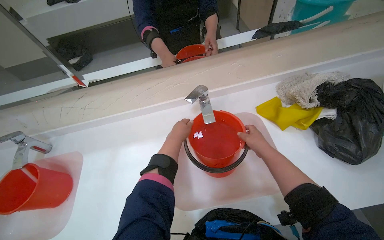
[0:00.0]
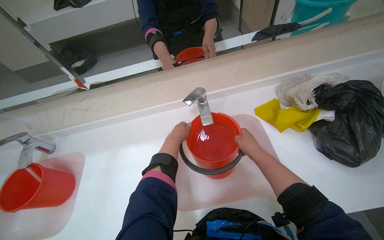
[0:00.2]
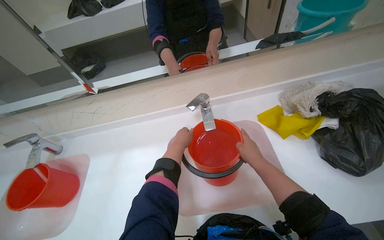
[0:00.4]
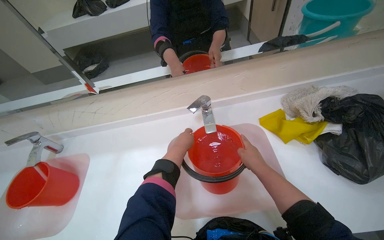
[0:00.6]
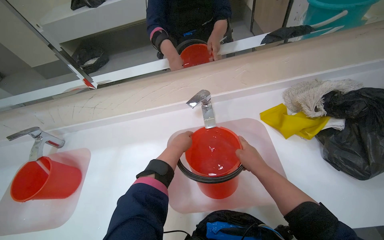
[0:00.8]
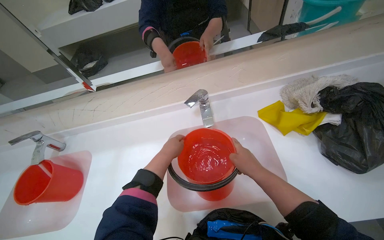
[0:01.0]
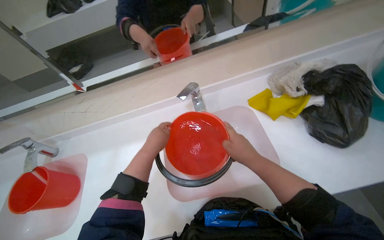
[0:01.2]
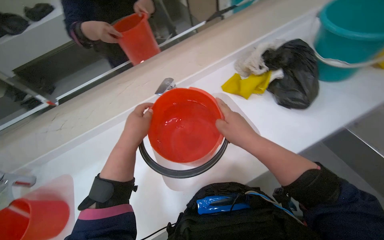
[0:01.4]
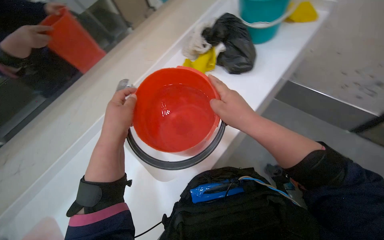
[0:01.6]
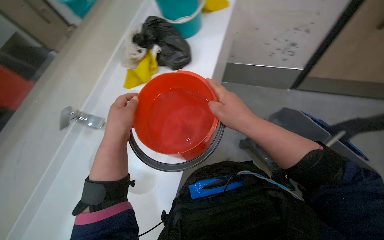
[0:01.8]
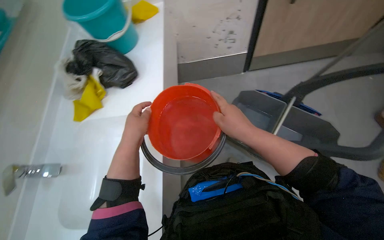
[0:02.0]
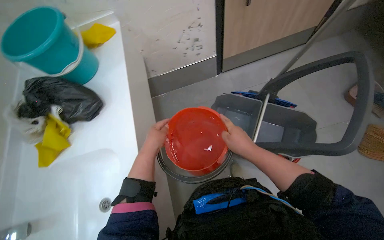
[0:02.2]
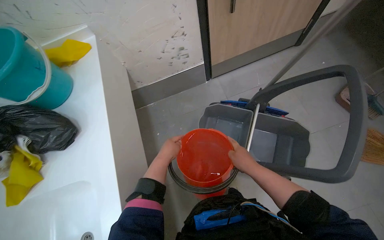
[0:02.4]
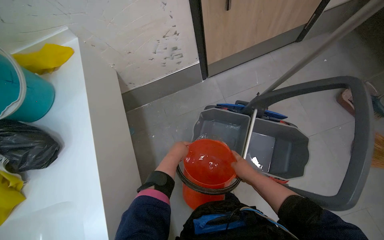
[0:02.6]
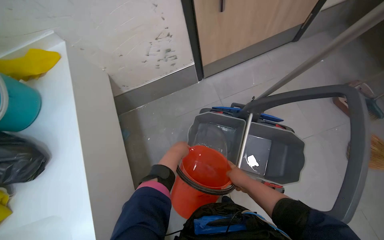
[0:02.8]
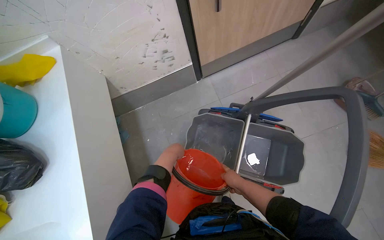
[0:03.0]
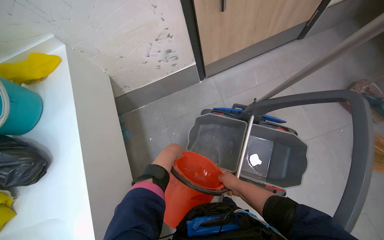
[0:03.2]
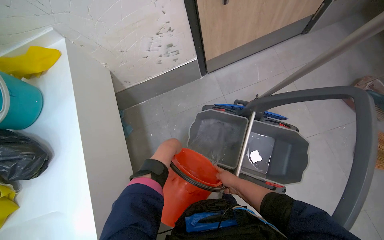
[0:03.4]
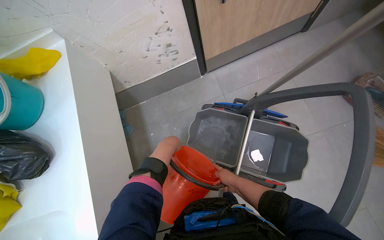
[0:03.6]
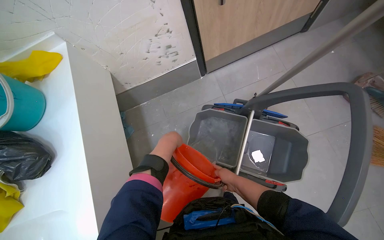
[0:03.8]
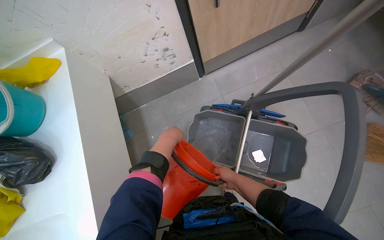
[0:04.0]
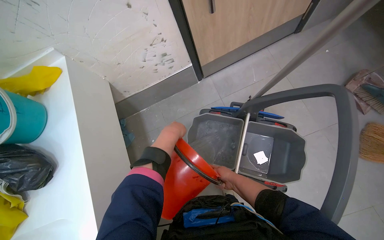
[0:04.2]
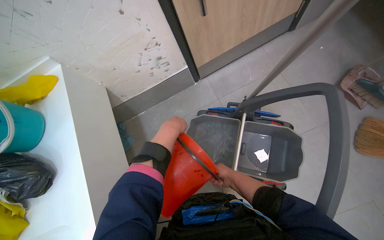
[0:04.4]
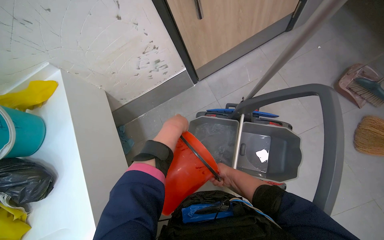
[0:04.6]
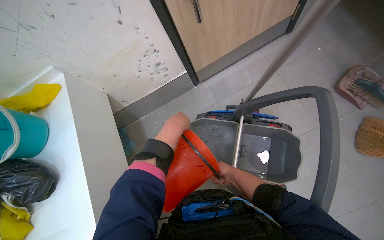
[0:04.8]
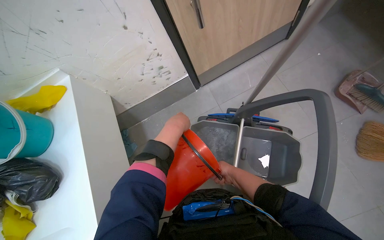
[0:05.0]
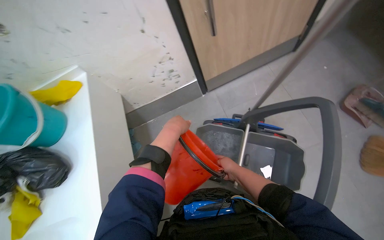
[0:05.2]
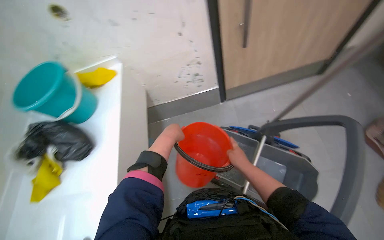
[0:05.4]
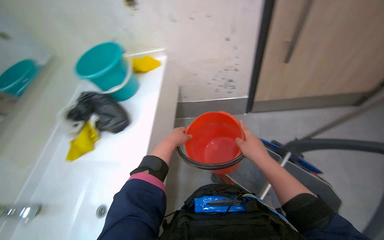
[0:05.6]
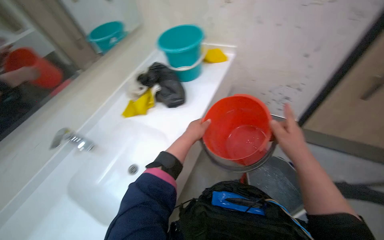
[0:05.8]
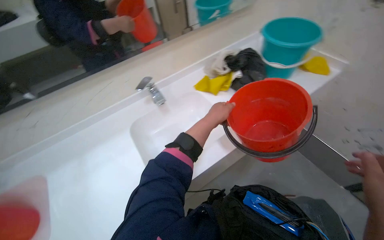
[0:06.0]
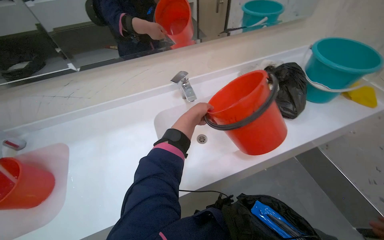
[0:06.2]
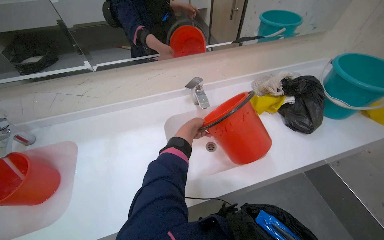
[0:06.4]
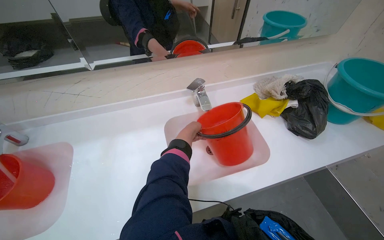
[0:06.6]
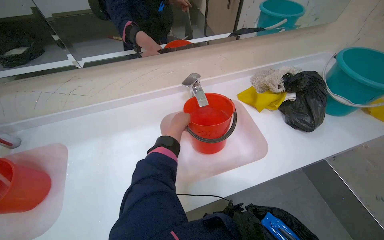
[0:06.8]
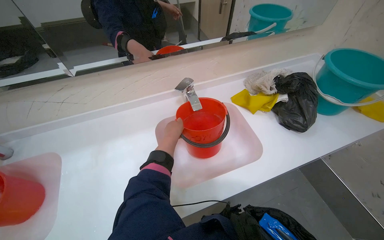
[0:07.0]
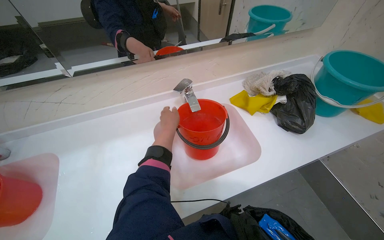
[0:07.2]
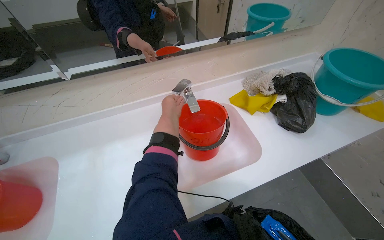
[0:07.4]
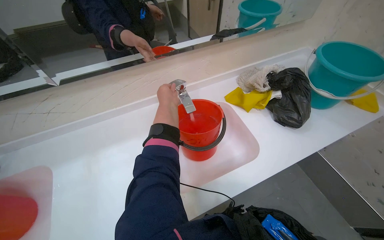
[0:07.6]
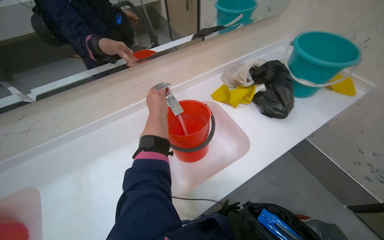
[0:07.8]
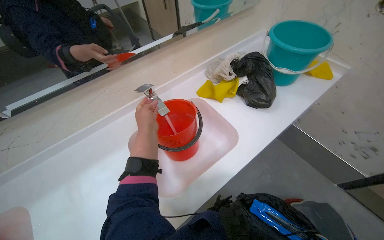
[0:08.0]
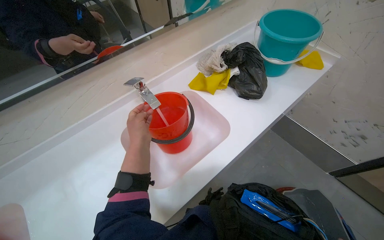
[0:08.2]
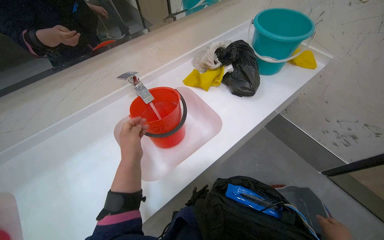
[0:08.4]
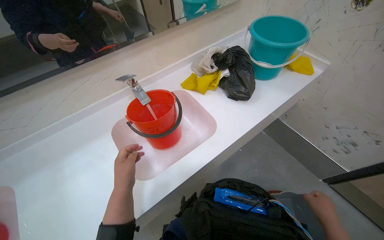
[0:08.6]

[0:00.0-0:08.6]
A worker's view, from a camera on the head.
Job: preparing cleaning supplies.
The whole recording: Filling cleaning cart with water. The worker fills buckets with water from the sink and pours them into the cleaning cart.
0:00.0 to 0:01.4: Both hands move nearer to the camera, roughly 20 cm.
0:01.4 to 0:02.8: The wearer moves approximately 40 cm. The wearer's head swings some 65 degrees to the right.
0:02.8 to 0:04.4: The left hand travels up the picture by about 15 cm.
0:04.4 to 0:05.8: The wearer looks roughly 45 degrees further to the left.
0:05.8 to 0:07.2: The left hand travels to the left by approximately 20 cm.
0:07.2 to 0:08.6: The left hand shifts roughly 15 cm down the picture.

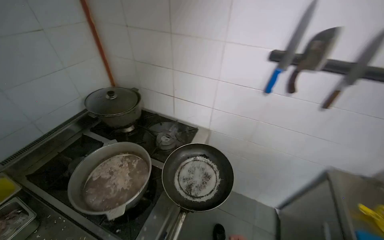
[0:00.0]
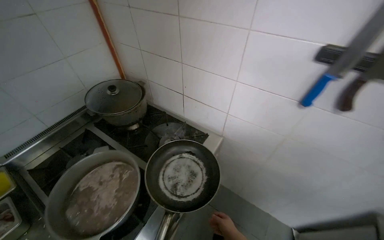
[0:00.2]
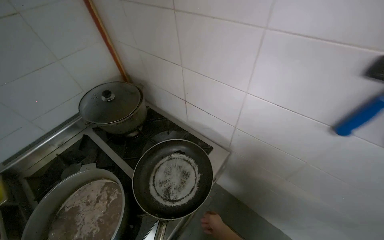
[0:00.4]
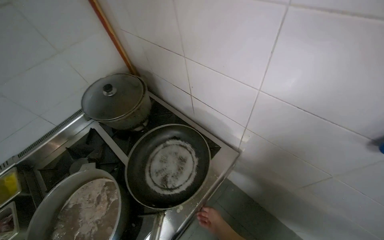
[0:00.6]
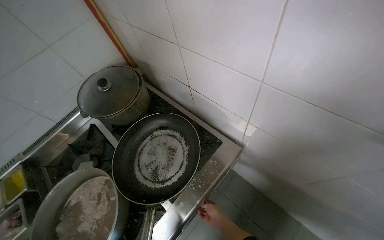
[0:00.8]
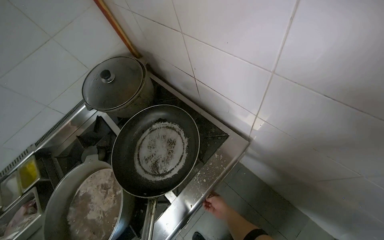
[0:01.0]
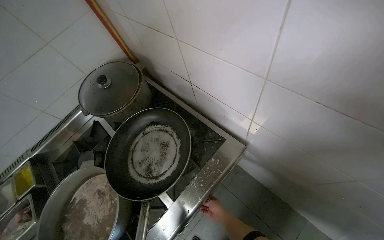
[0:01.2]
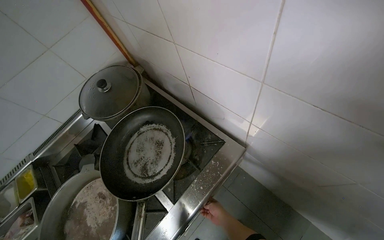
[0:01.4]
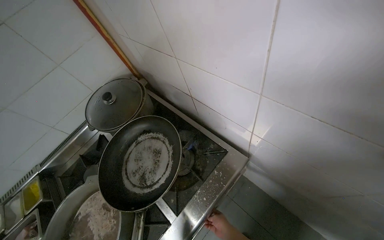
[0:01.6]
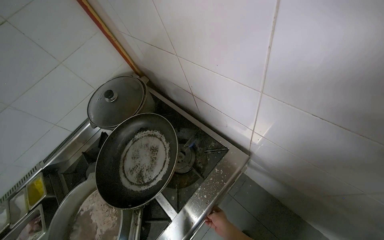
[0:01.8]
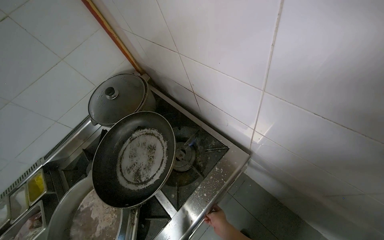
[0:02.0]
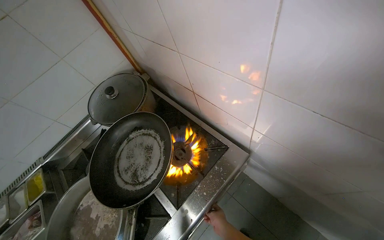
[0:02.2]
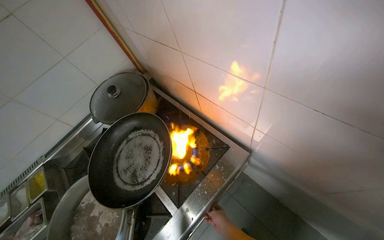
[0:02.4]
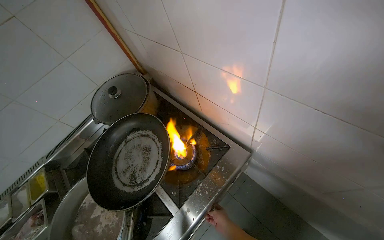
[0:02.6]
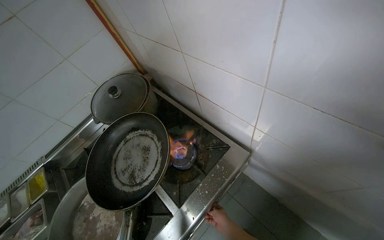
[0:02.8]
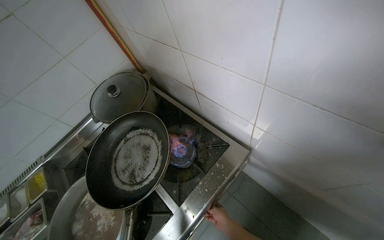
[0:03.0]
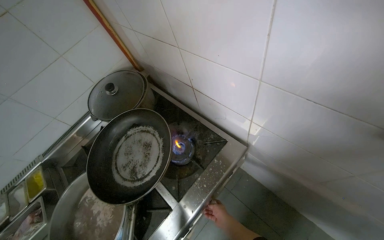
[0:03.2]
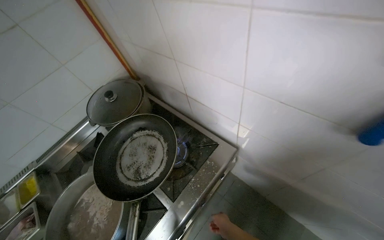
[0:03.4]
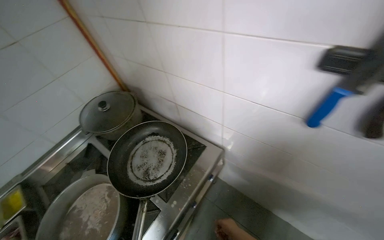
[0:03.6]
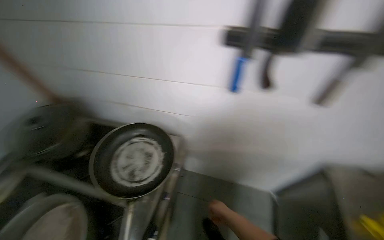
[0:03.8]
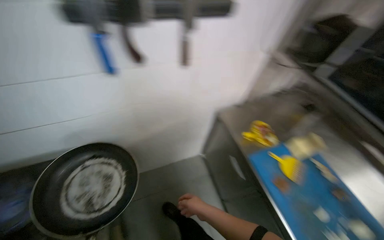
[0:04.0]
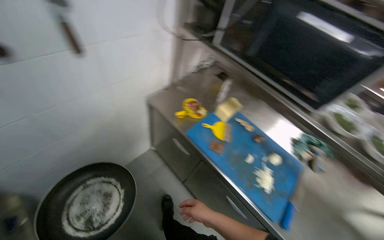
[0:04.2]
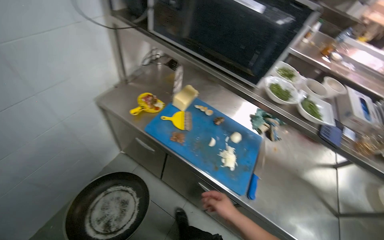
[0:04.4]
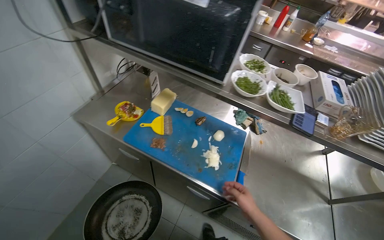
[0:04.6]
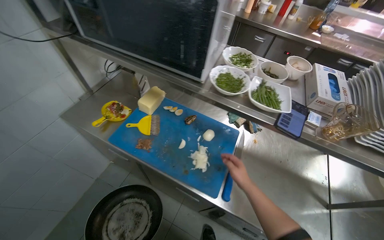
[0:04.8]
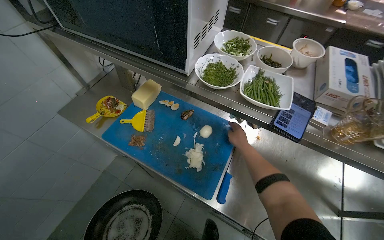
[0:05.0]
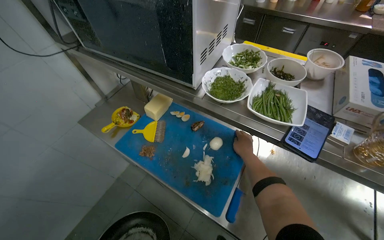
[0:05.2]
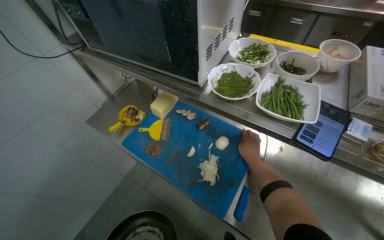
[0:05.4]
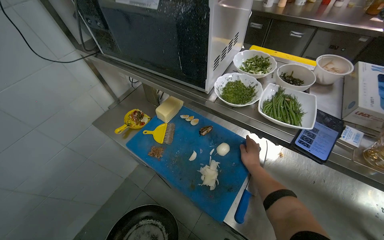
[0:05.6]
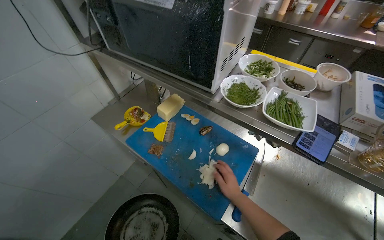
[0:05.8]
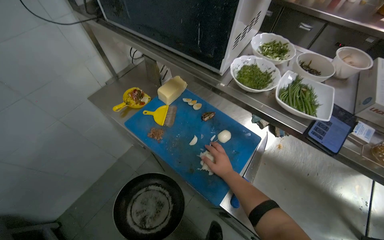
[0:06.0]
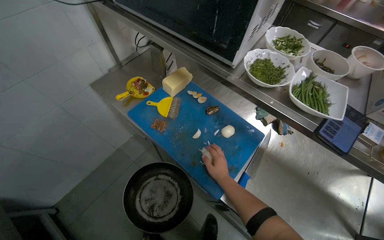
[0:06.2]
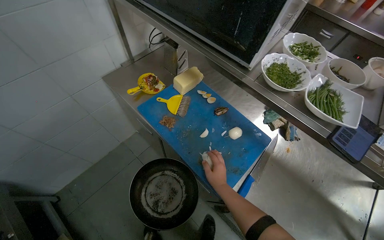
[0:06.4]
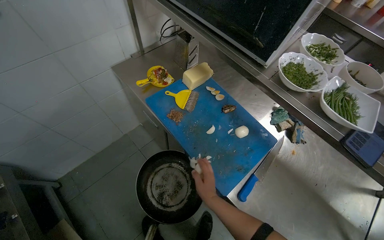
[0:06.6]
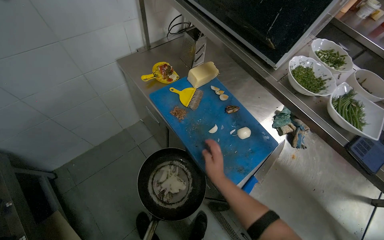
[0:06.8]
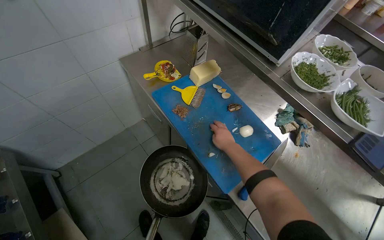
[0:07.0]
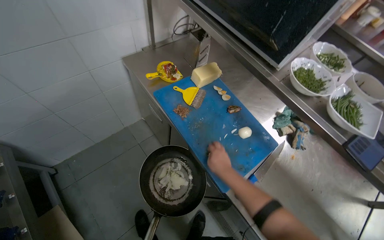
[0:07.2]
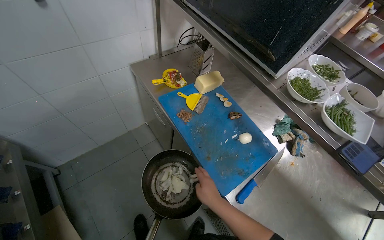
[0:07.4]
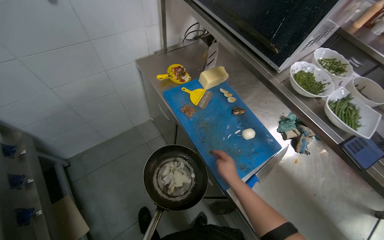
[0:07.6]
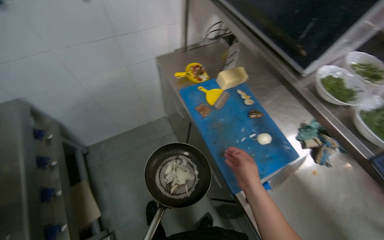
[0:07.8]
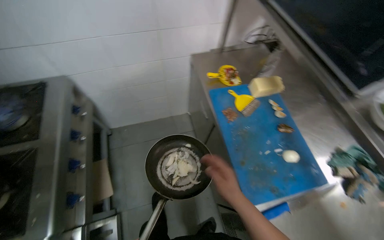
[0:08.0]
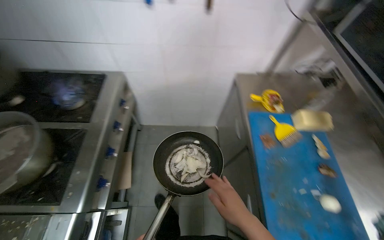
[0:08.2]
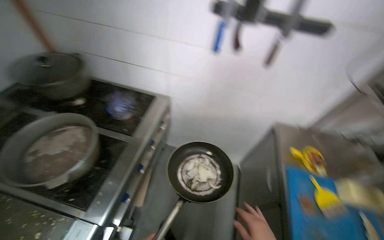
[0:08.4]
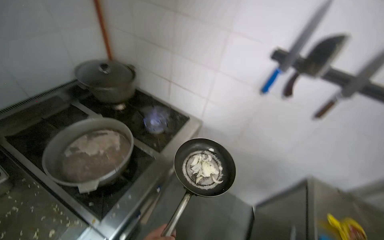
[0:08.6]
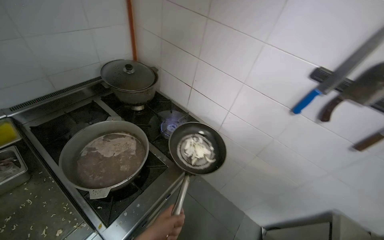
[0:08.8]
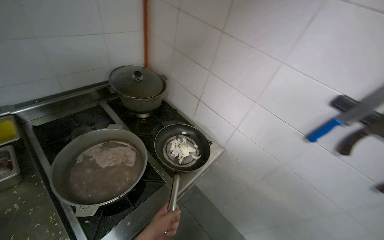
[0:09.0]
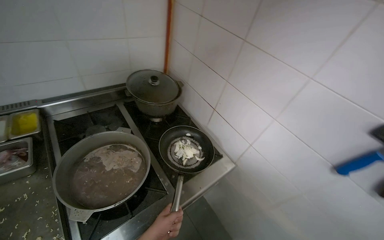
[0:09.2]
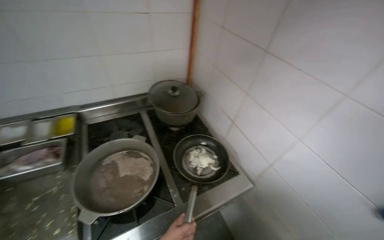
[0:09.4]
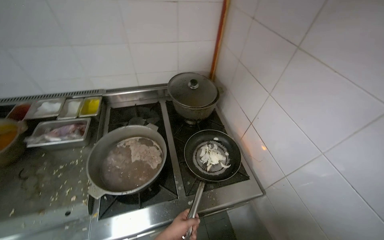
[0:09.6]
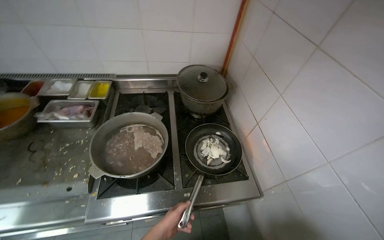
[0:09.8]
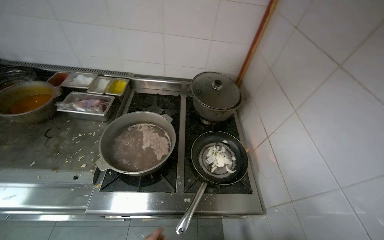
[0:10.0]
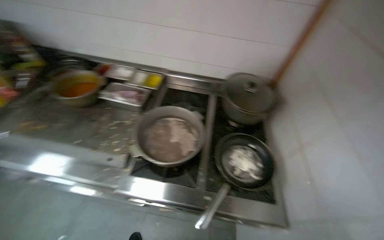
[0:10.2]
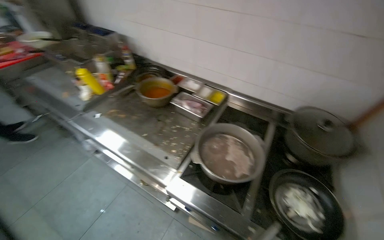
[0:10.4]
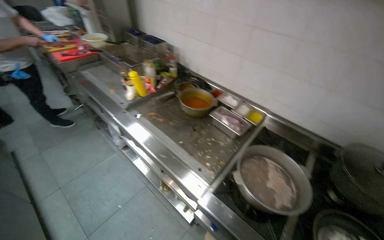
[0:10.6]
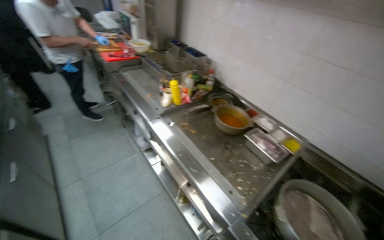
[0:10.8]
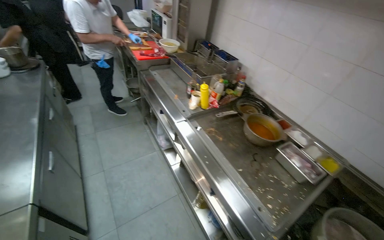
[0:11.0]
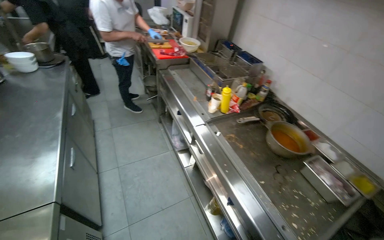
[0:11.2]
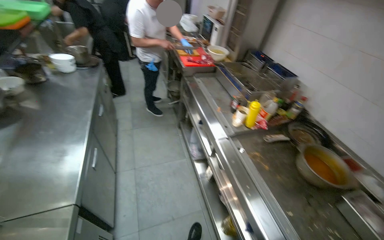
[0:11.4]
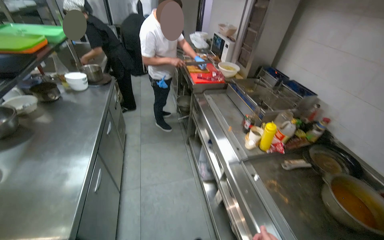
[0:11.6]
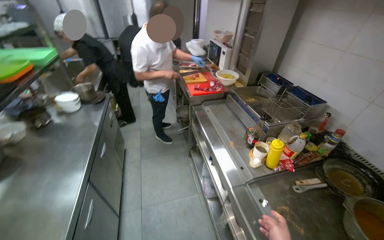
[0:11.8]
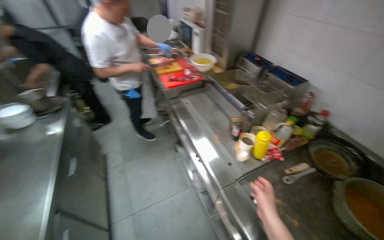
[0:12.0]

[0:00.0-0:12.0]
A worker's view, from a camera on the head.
Job: cooking food.
The whole recording: Frying Onions. The worker places chopped onions into a frying pan, puts it on the stove, adds oil, and fries the onions.
0:00.0 to 0:01.6: The head travels approximately 60 cm. The camera is aimed roughly 30 degrees further to the left. The view tilts some 20 degrees downward.
0:03.0 to 0:04.4: The head travels approximately 40 cm. The wearer's head swings some 80 degrees to the right.
0:04.4 to 0:06.0: The right hand shifts approximately 20 cm farther from the camera and up the picture.
0:06.0 to 0:07.6: The right hand travels nearer to the camera by approximately 15 cm, and reaches about 10 cm up the picture, then returns.
0:07.6 to 0:09.0: The camera travels about 50 cm. The head rotates roughly 80 degrees to the left. The view tips upward by roughly 25 degrees.
0:09.0 to 0:10.4: The head rotates approximately 75 degrees to the left.
0:10.4 to 0:12.0: The wearer moves about 90 cm. The head rotates roughly 35 degrees to the left.
